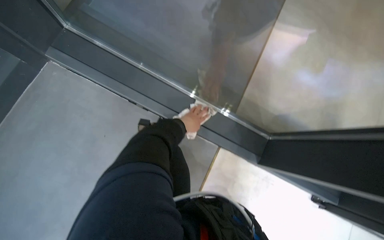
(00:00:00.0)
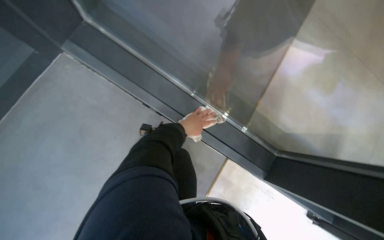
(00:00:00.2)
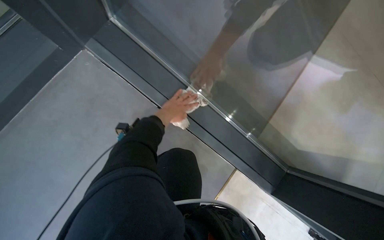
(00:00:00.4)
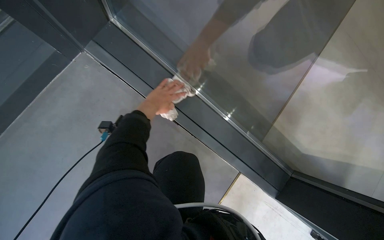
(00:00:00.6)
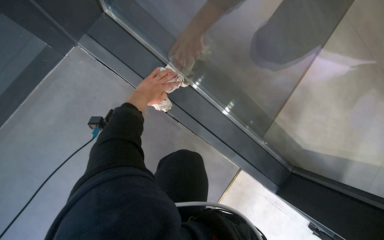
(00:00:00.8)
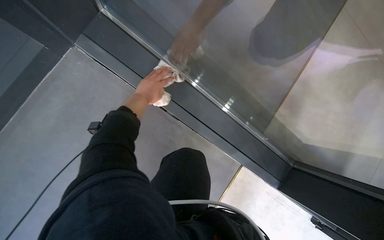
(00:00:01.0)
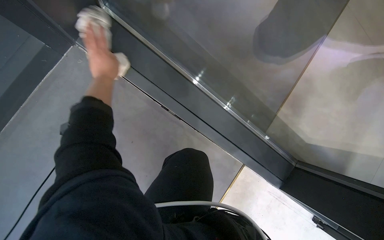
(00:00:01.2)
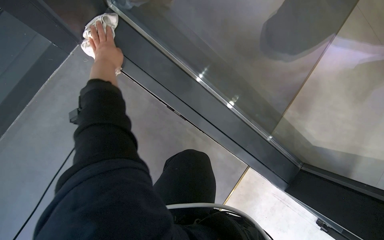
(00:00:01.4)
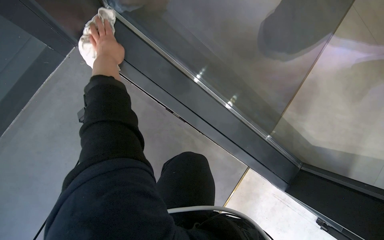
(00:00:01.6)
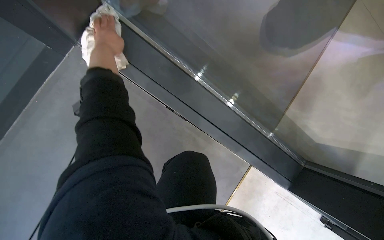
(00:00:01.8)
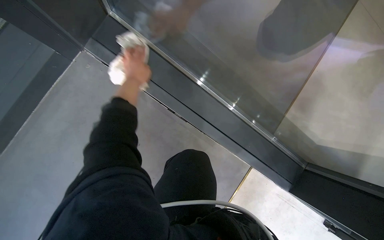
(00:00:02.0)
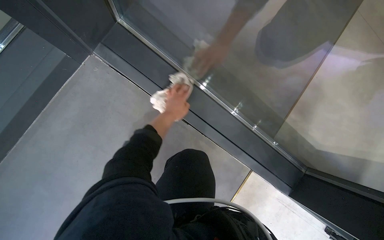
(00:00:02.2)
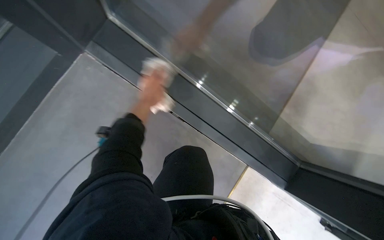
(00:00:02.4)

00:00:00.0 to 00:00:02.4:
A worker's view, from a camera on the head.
Job: cleaning windows.
The whole recording: Cleaning window frame. The worker wipes another section of the window frame with a cloth.
00:00:01.2 to 00:00:02.4: The left hand heads to the right, covering roughly 10 cm.

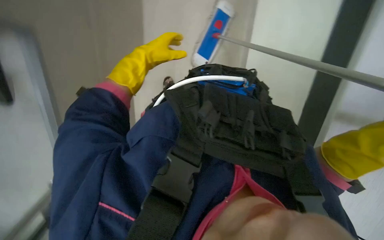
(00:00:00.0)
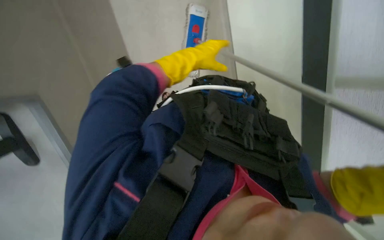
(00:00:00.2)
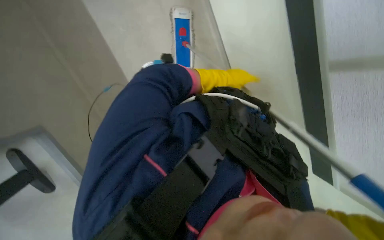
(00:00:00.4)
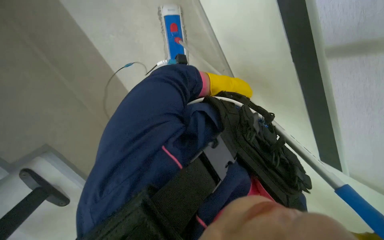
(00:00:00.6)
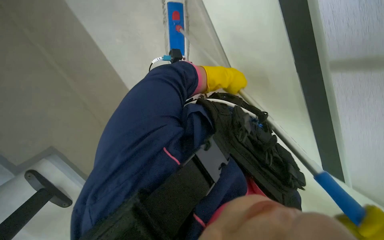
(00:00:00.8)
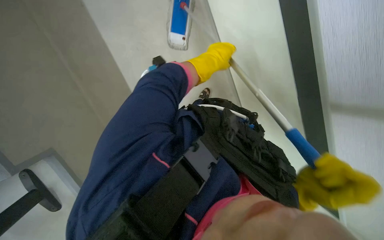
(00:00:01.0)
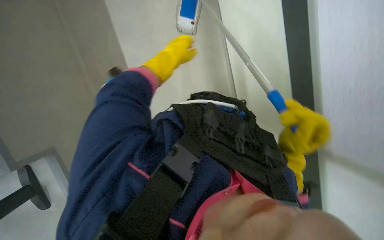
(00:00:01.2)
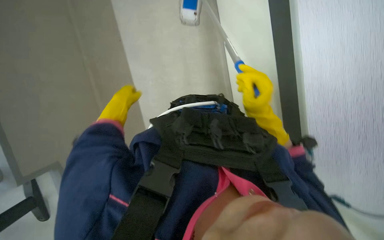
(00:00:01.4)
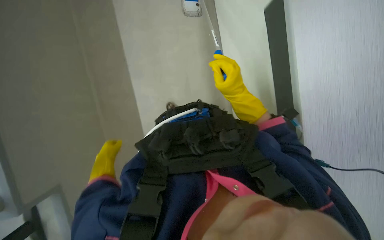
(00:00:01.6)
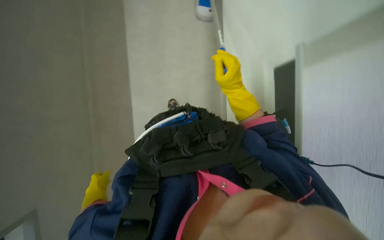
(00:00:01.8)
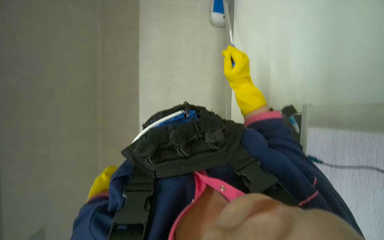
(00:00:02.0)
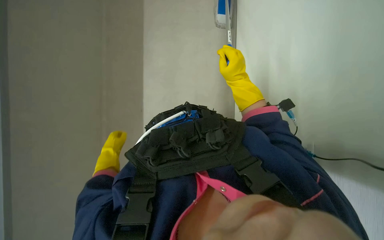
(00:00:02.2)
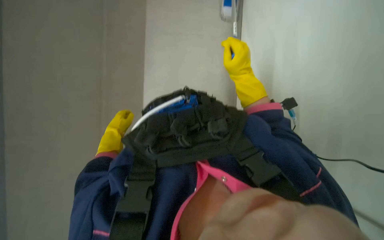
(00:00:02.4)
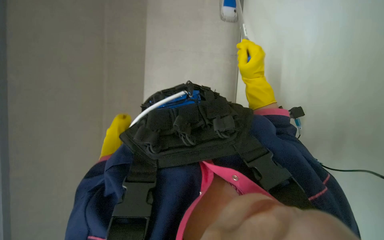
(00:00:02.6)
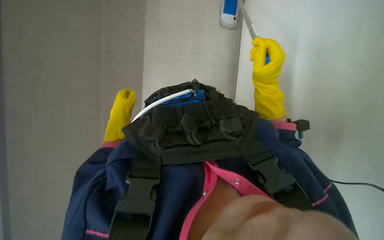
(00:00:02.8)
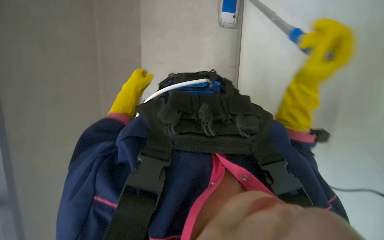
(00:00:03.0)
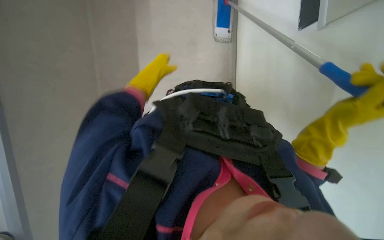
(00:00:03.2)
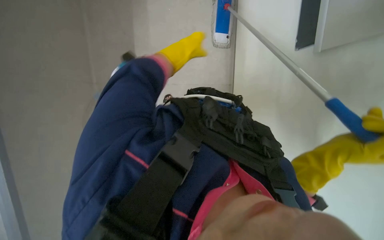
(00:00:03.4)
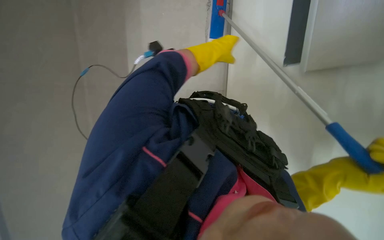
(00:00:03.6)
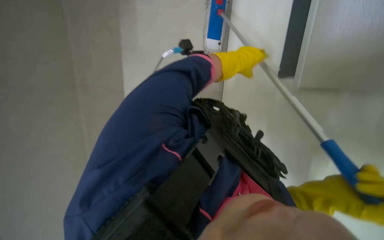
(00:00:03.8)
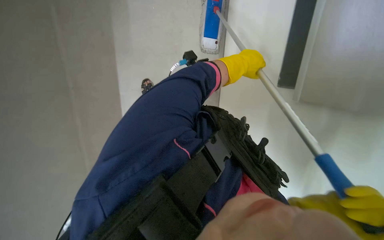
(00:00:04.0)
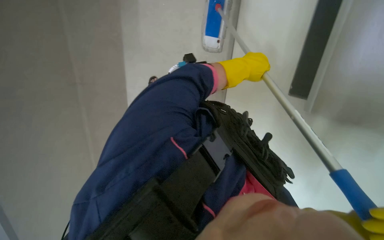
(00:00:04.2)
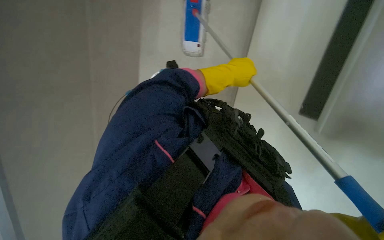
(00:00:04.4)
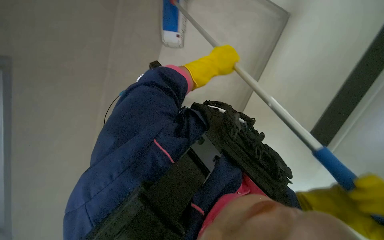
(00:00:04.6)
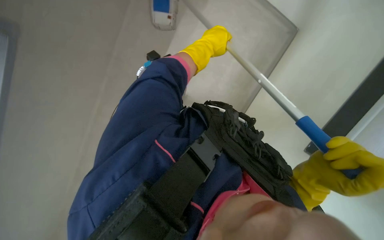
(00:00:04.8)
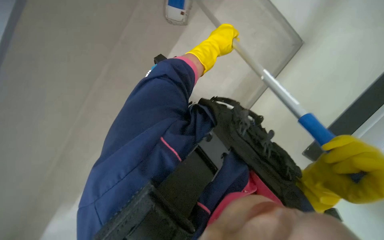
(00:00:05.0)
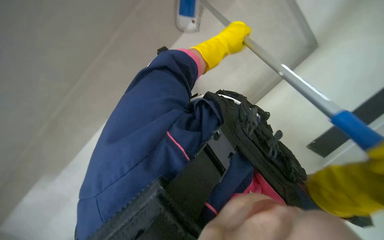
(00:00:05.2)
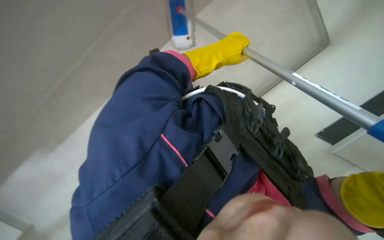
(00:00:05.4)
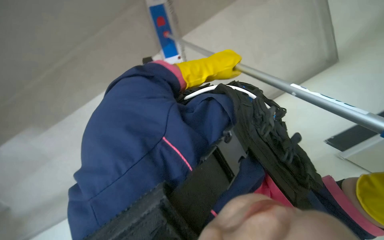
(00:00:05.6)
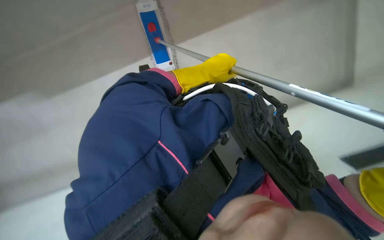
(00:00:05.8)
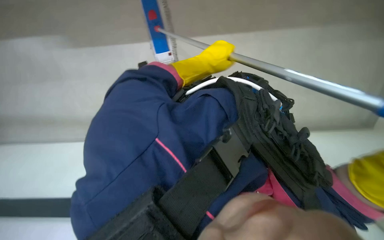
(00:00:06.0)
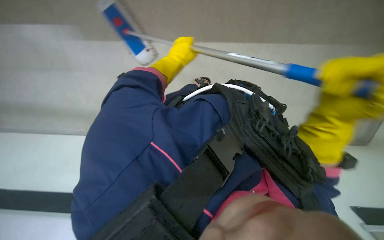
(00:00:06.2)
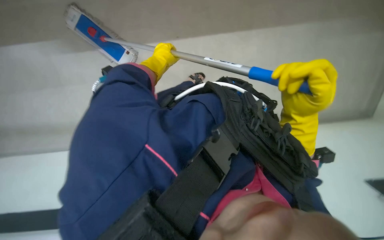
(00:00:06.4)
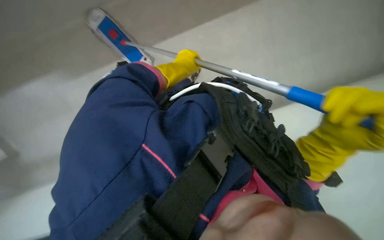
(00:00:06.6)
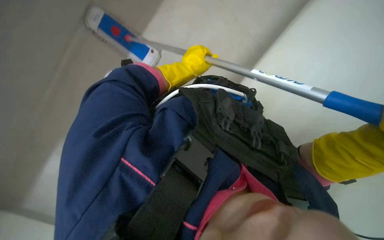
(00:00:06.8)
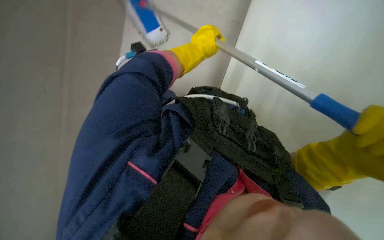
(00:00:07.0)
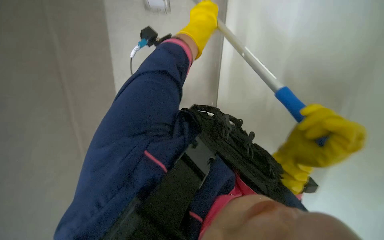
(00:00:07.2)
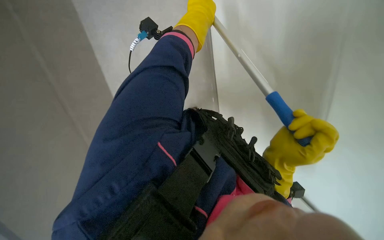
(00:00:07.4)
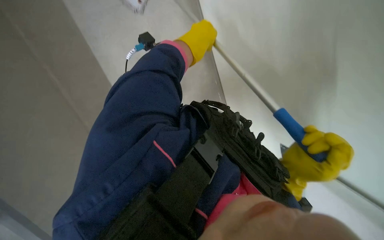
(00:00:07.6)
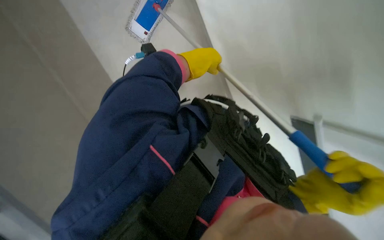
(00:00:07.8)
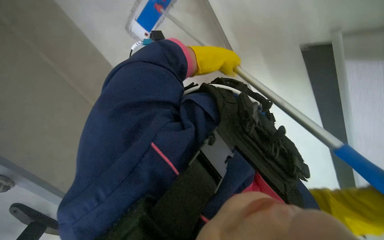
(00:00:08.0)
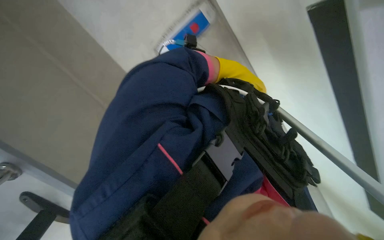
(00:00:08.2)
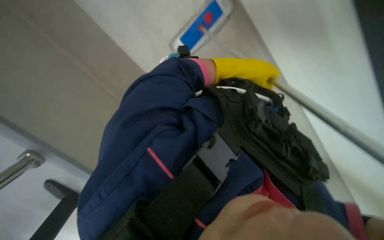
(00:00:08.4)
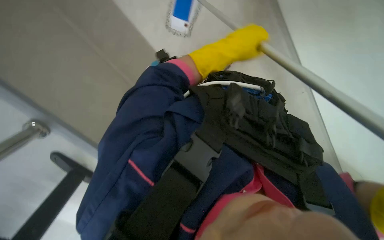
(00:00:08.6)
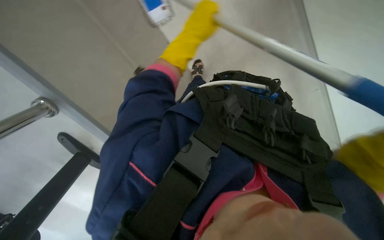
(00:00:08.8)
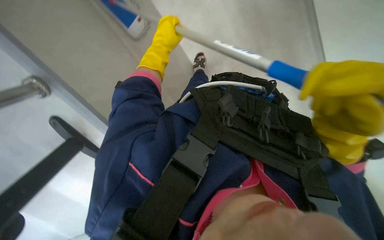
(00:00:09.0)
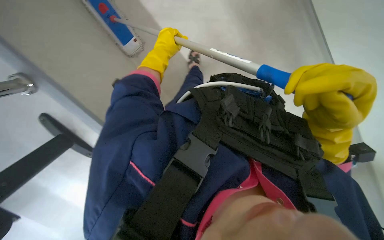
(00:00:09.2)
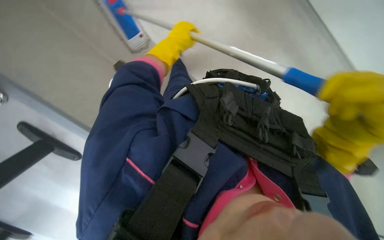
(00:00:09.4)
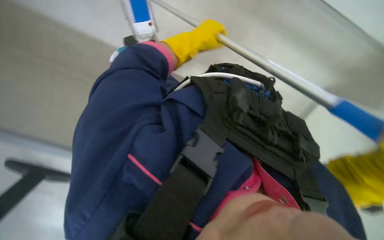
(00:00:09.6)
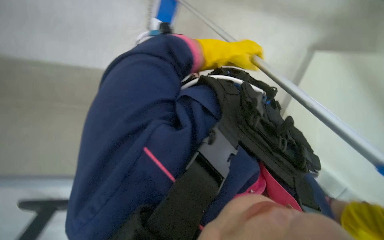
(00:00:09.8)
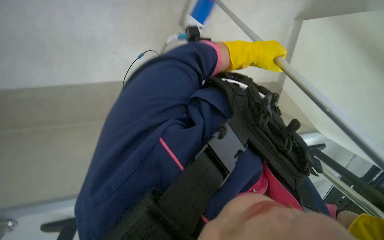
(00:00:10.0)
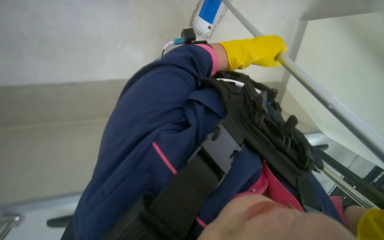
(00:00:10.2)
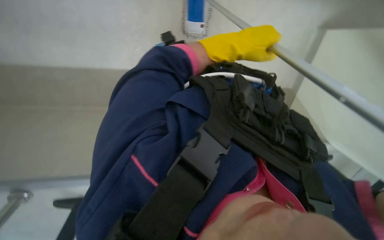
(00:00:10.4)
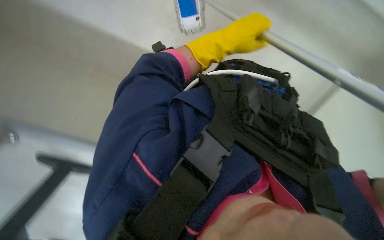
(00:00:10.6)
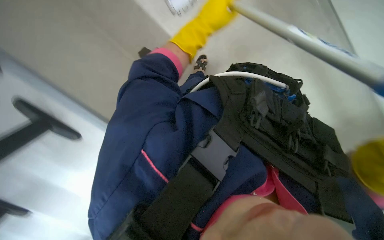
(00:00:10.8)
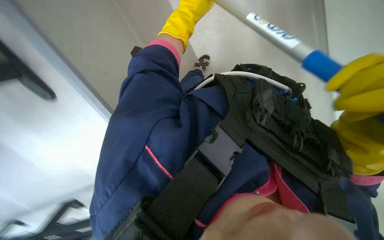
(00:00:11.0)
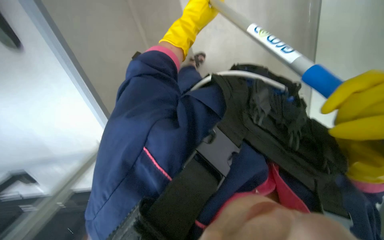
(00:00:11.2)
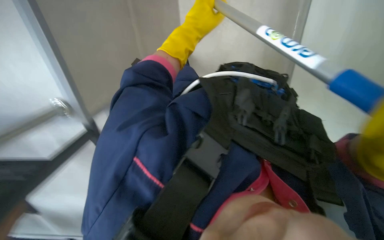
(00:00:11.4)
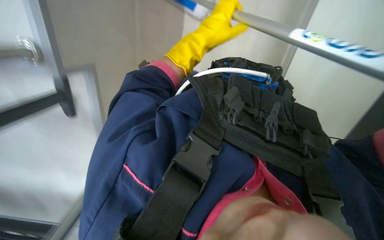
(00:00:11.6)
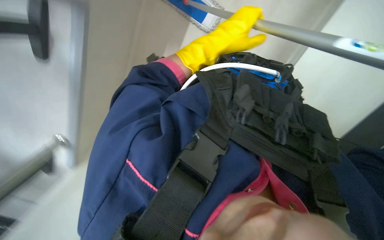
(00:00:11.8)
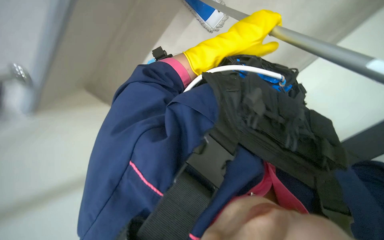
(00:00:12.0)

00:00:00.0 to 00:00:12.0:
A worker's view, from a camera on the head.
Job: mopping floor.
The whole recording: Mopping floor. The worker mops the floor with a long-handled mop.
00:00:01.6 to 00:00:03.0: The left hand travels up the picture and nearer to the camera by some 20 cm. The right hand is displaced to the right by approximately 10 cm.
00:00:03.0 to 00:00:04.4: Everything in view rotates approximately 30 degrees clockwise.
00:00:06.0 to 00:00:07.6: The head turns to the left by some 15 degrees. The left hand goes to the left and returns, about 10 cm each way.
00:00:07.6 to 00:00:09.0: The view tilts about 25 degrees upward. The left hand shifts approximately 15 cm to the left.
00:00:09.0 to 00:00:10.4: The left hand heads to the right, covering roughly 20 cm.
00:00:10.4 to 00:00:12.0: The left hand moves roughly 15 cm up the picture and comes back.

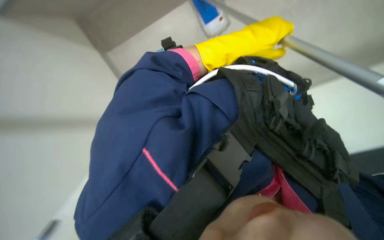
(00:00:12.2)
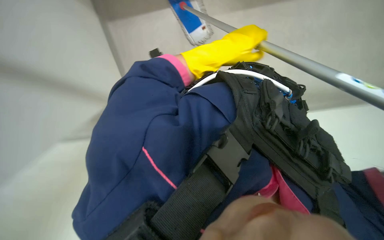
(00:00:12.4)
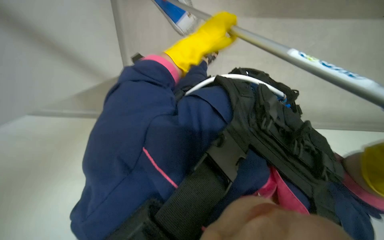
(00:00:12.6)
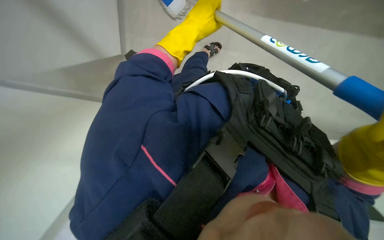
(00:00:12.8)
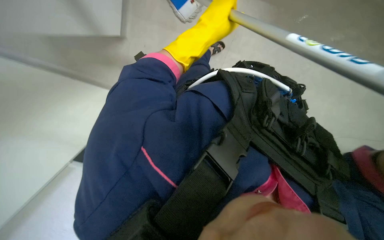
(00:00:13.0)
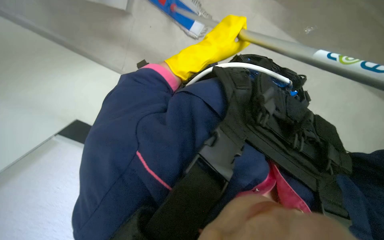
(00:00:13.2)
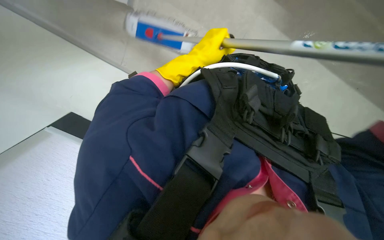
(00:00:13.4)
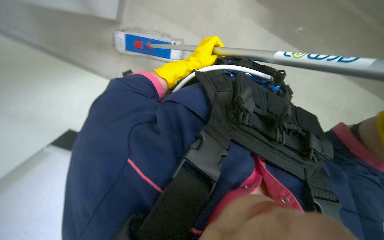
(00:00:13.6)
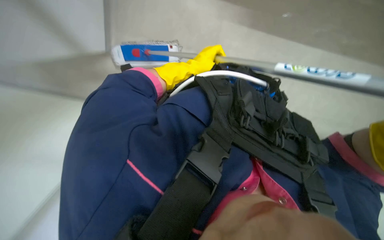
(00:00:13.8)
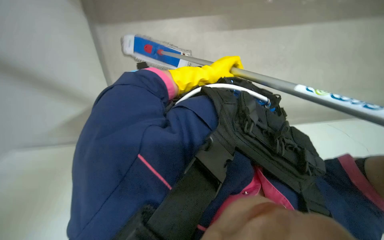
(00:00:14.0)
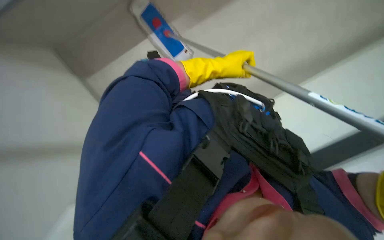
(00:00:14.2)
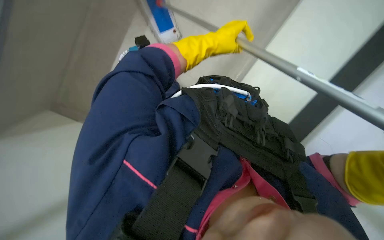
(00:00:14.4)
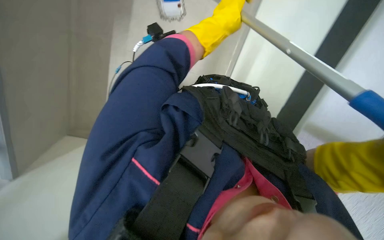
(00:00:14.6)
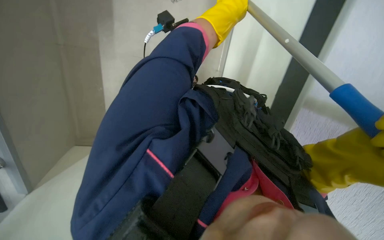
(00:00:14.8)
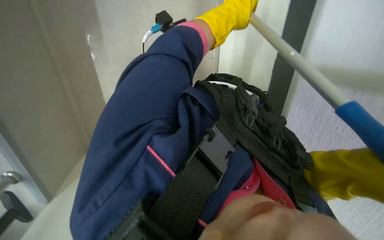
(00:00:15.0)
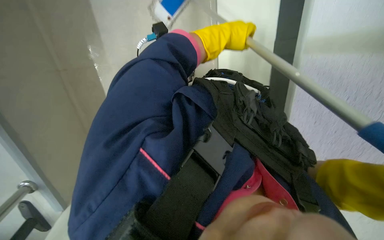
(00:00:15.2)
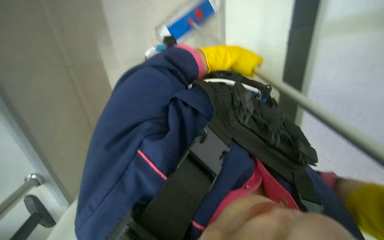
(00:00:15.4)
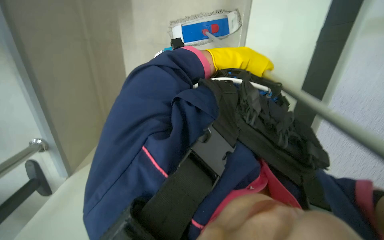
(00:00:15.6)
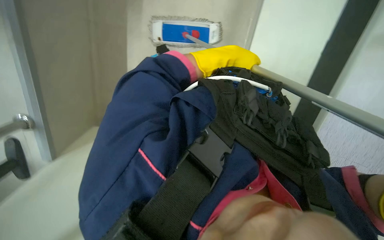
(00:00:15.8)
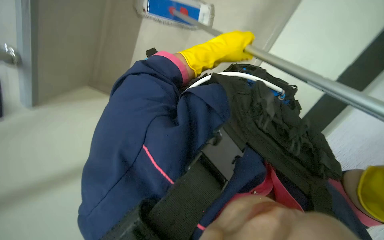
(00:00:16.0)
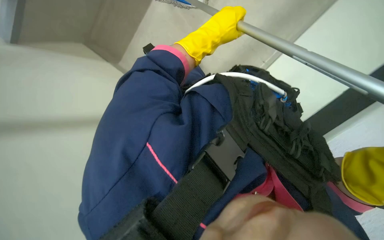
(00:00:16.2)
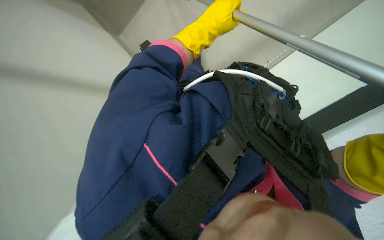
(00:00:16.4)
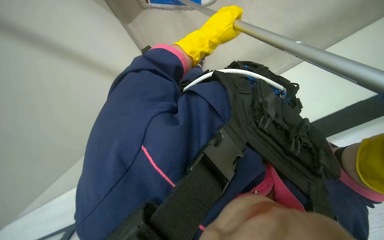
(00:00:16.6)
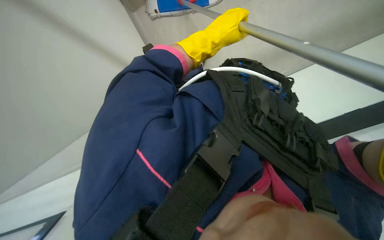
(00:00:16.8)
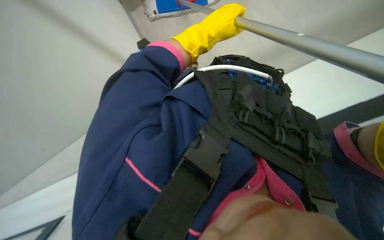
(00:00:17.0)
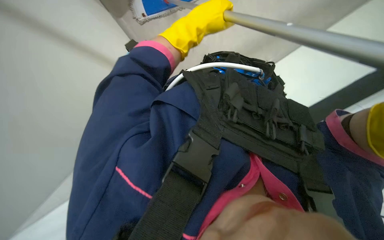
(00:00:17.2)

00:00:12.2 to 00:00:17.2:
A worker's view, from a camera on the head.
Job: mopping floor.
The whole recording: Mopping floor. The worker mops the floor with a long-handled mop.
00:00:12.2 to 00:00:13.8: The left hand goes about 15 cm farther from the camera.
00:00:13.8 to 00:00:15.6: The left hand travels nearer to the camera and to the right by approximately 20 cm.
00:00:15.6 to 00:00:17.2: The wearer looks roughly 15 degrees further to the right.
